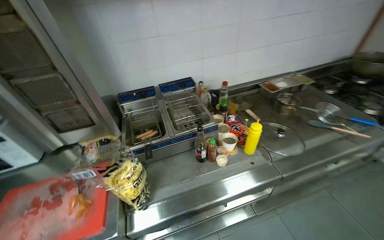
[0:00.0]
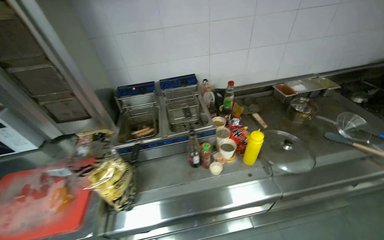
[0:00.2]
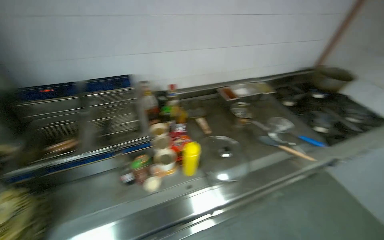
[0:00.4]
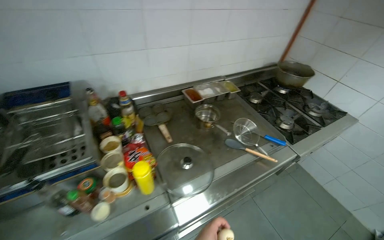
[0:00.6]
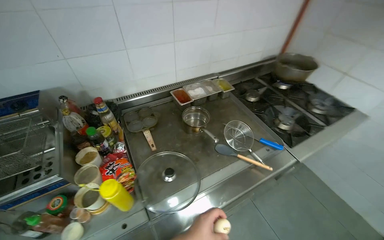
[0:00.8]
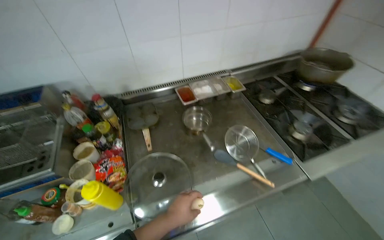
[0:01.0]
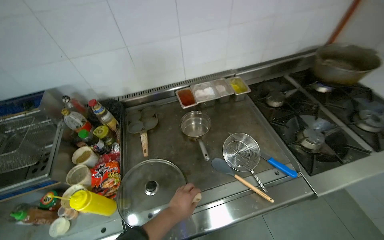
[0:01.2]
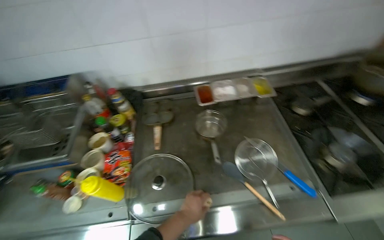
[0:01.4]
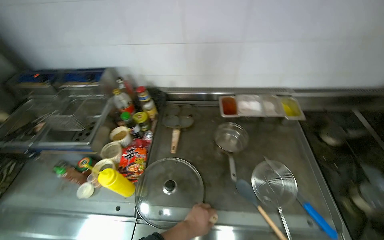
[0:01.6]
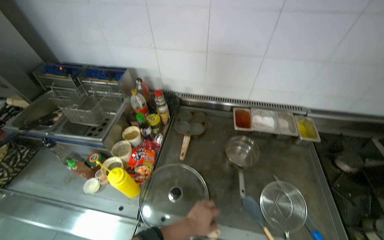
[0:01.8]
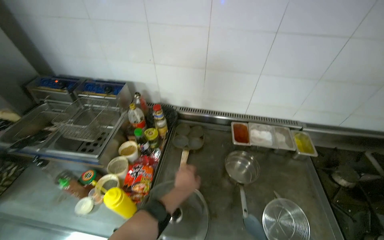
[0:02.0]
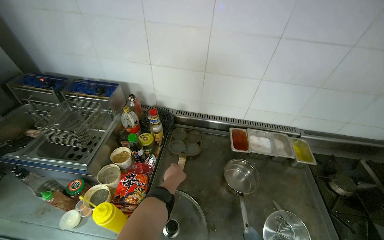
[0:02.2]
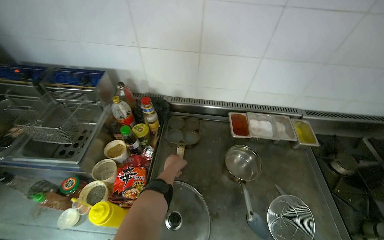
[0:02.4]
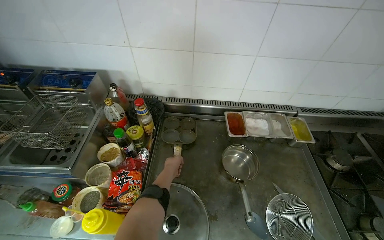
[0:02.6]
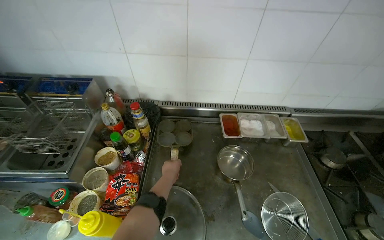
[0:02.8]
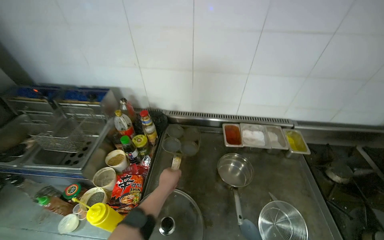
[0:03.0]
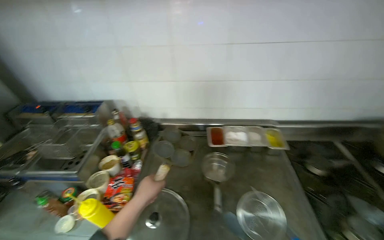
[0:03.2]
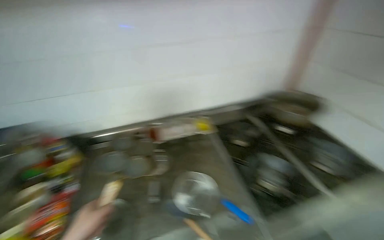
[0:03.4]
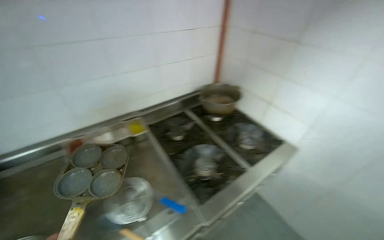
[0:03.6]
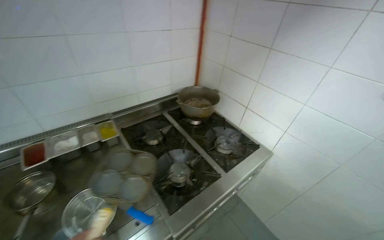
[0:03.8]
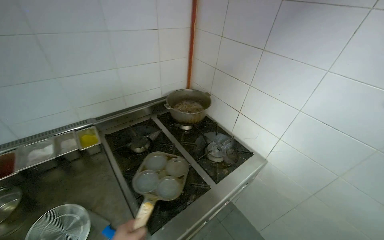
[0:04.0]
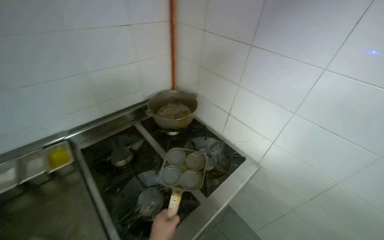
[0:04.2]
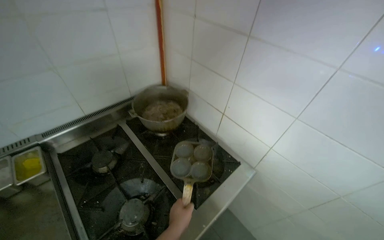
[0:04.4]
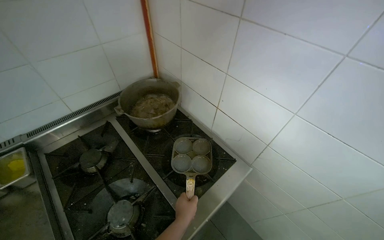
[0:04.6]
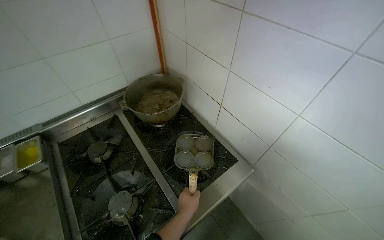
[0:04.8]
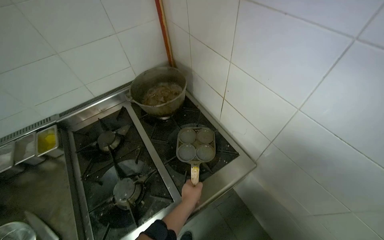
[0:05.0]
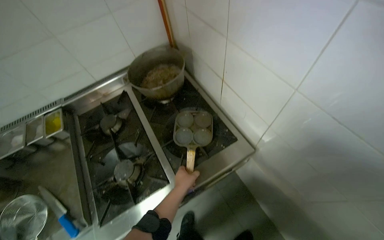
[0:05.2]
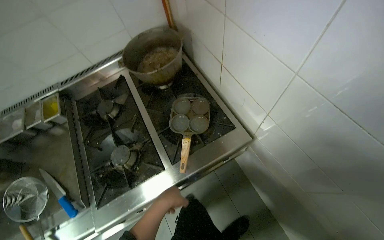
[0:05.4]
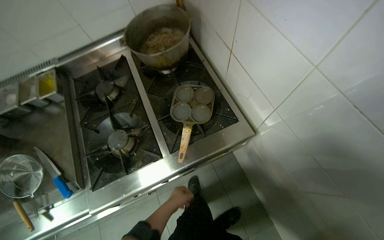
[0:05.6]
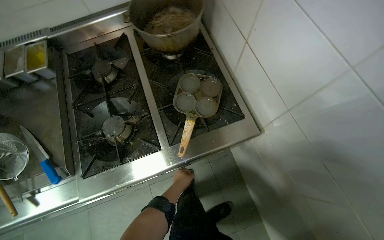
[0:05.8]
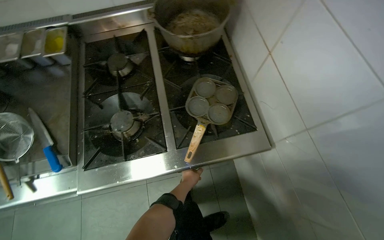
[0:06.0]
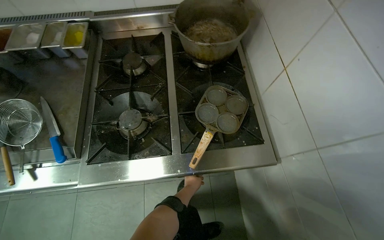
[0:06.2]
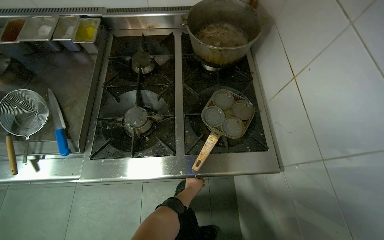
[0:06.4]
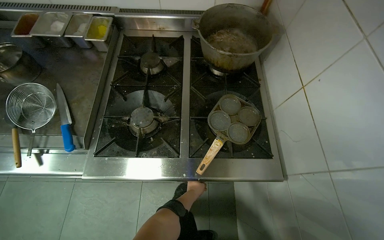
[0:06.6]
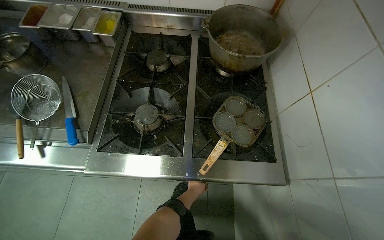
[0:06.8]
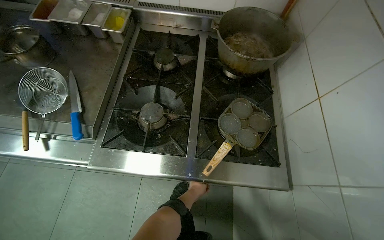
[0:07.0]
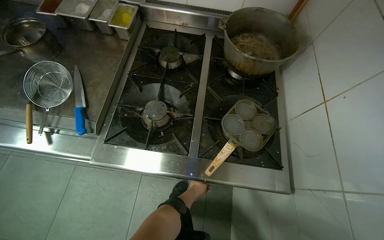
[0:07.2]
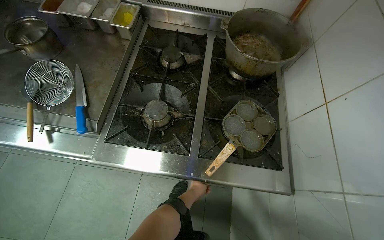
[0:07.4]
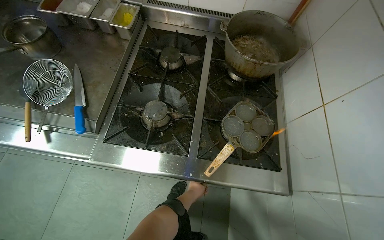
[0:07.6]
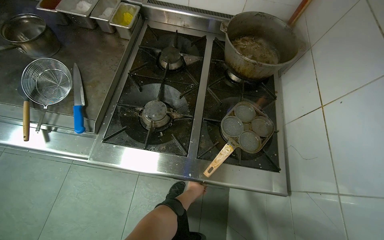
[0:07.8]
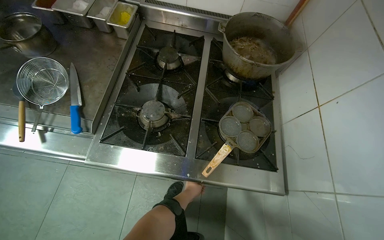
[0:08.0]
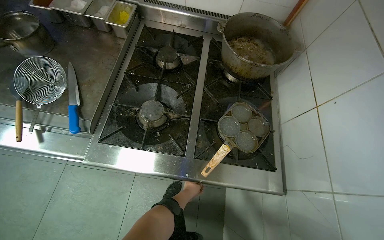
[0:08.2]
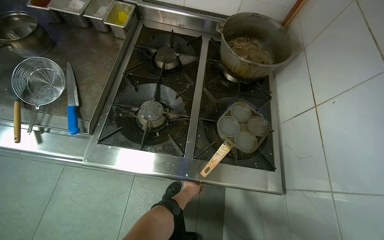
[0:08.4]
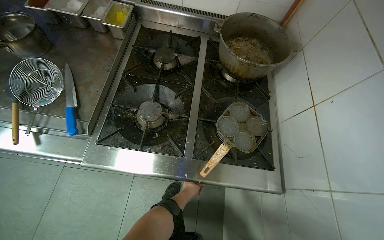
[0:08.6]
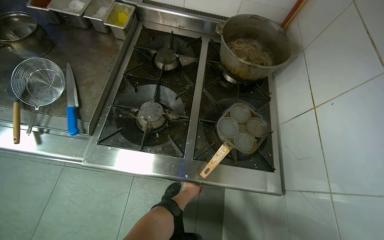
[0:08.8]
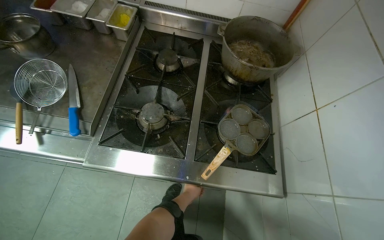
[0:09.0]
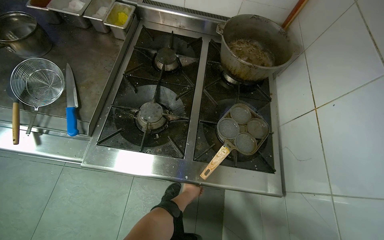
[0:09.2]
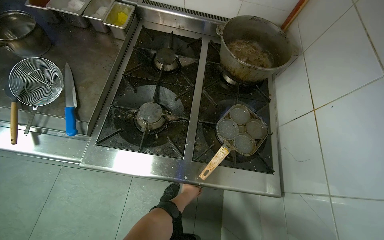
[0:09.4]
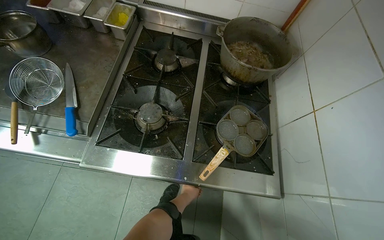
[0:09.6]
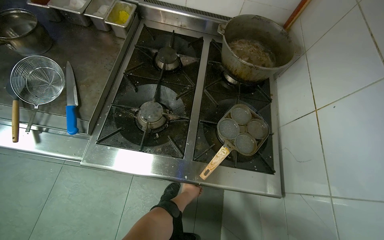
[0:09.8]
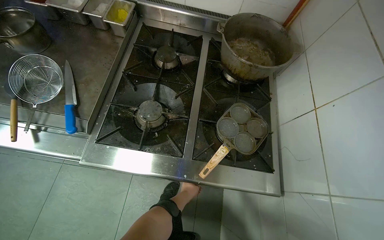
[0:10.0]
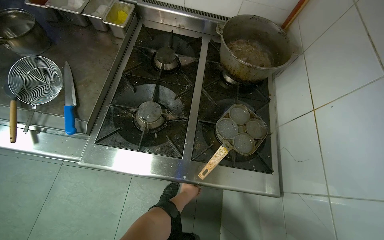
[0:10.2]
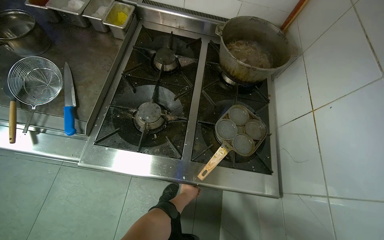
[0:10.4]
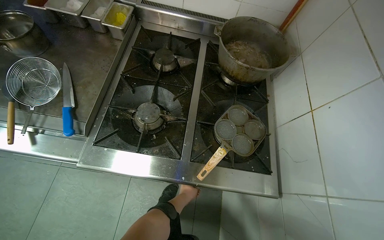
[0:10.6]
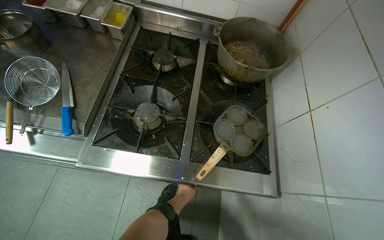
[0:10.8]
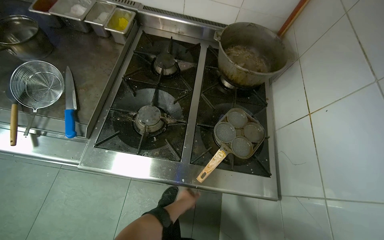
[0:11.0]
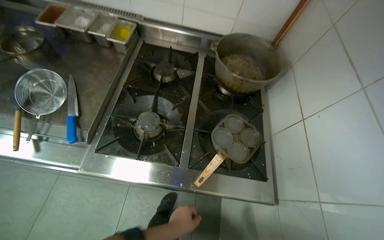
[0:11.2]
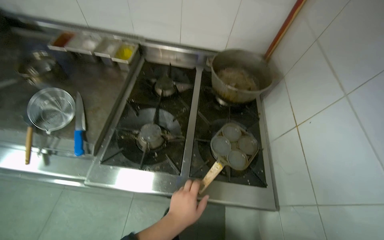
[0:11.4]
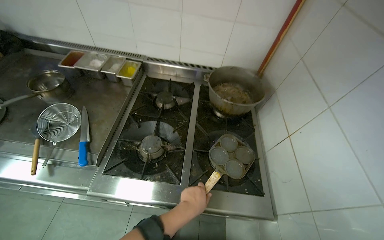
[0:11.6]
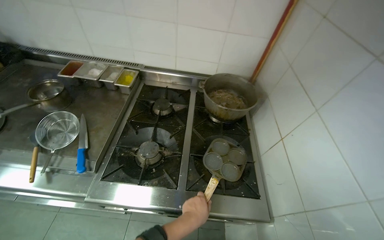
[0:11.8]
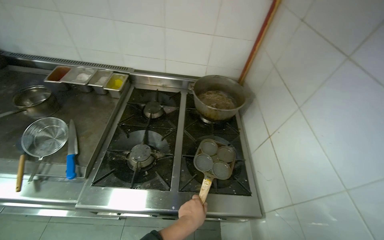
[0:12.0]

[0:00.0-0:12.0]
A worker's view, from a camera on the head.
Job: cooking food.
The whole recording: Cooking eggs on stove. The worker places a pan on the stove, adds oil, cracks multiple eggs into the pan, and adjusts the pan.
0.0 to 1.6 s: The head travels approximately 90 cm. The wearer looks some 25 degrees further to the left. The view tips downward by approximately 15 degrees.
1.6 to 3.0 s: The left hand travels up the picture by about 25 cm.
3.0 to 4.4 s: The head travels roughly 80 cm. The head rotates approximately 45 degrees to the right.
4.4 to 6.0 s: The wearer looks about 25 degrees further to the left. The view tilts about 25 degrees downward. The left hand is displaced farther from the camera by roughly 25 cm.
10.4 to 12.0 s: The view tips upward by approximately 15 degrees. The left hand travels nearer to the camera by about 30 cm.

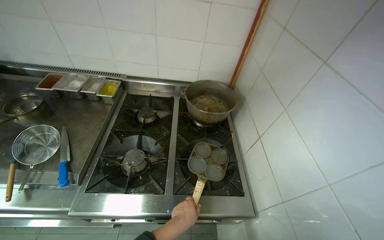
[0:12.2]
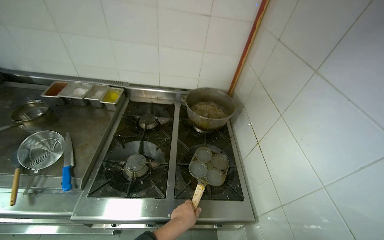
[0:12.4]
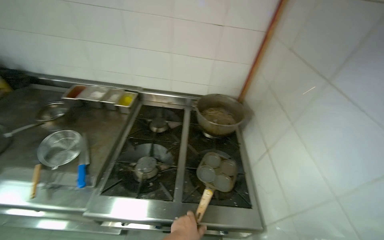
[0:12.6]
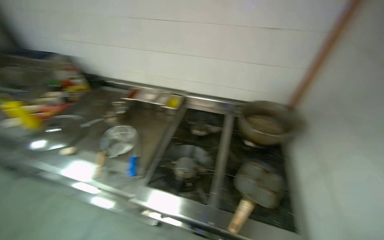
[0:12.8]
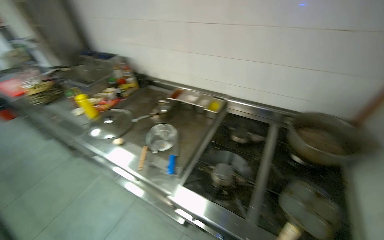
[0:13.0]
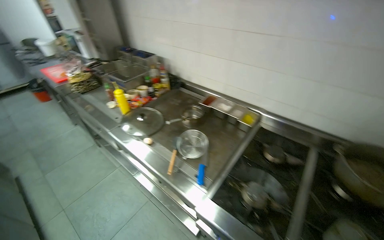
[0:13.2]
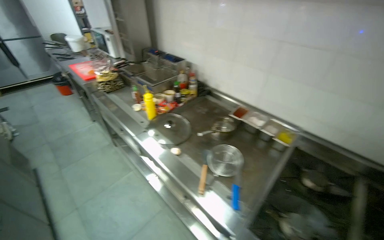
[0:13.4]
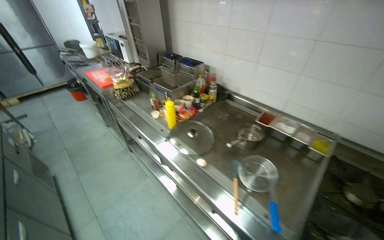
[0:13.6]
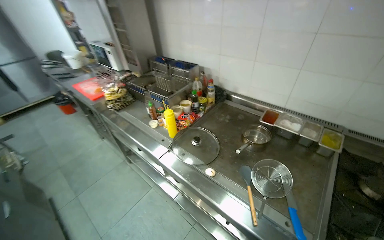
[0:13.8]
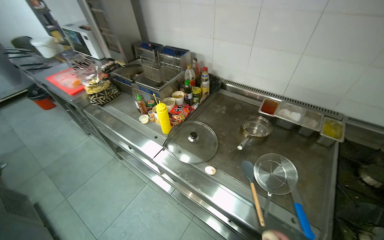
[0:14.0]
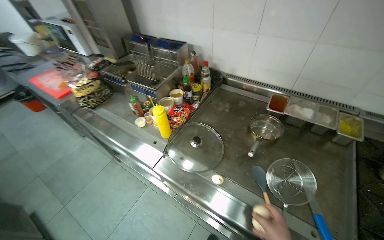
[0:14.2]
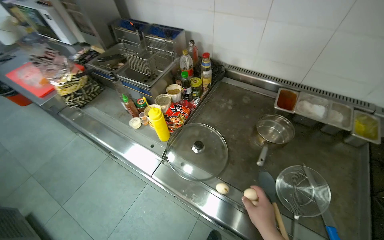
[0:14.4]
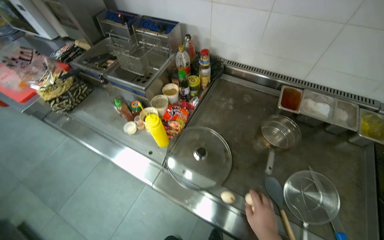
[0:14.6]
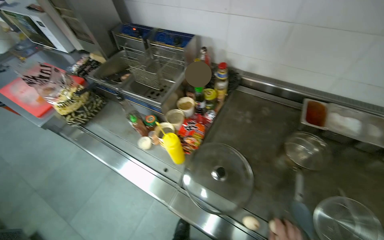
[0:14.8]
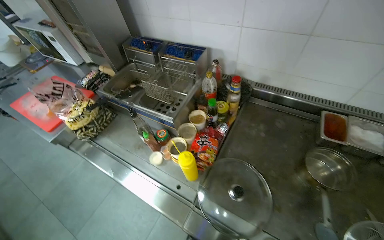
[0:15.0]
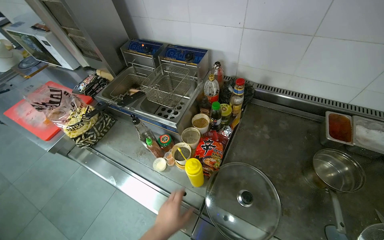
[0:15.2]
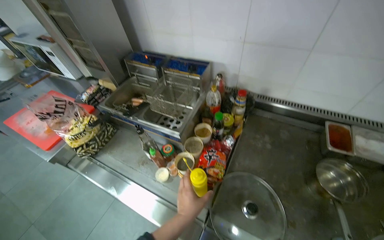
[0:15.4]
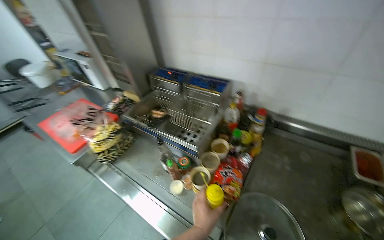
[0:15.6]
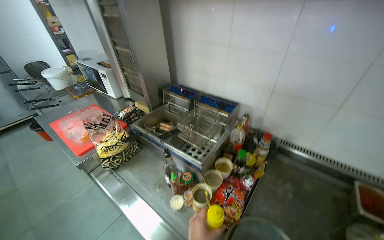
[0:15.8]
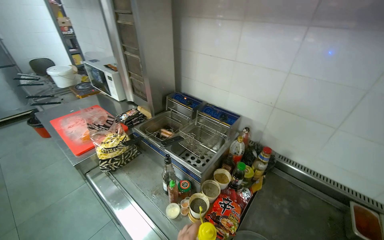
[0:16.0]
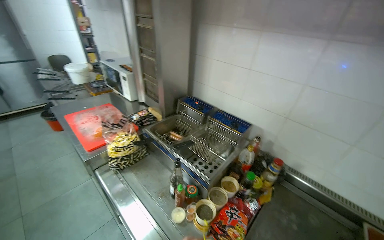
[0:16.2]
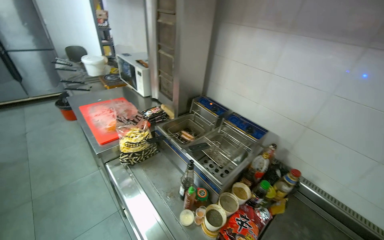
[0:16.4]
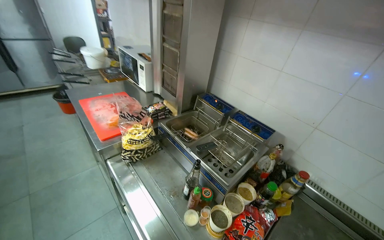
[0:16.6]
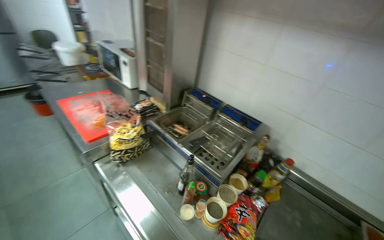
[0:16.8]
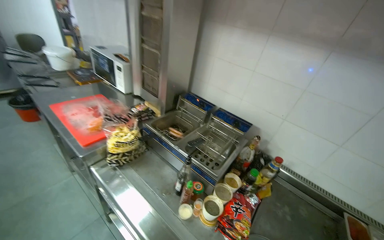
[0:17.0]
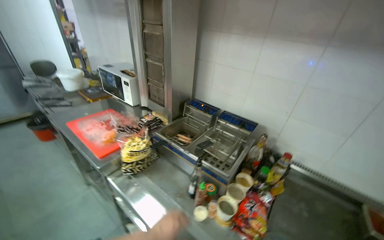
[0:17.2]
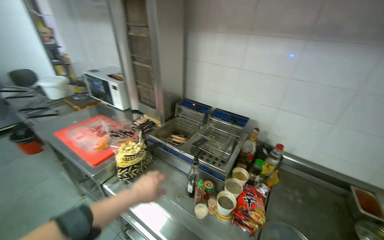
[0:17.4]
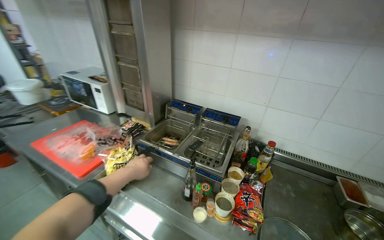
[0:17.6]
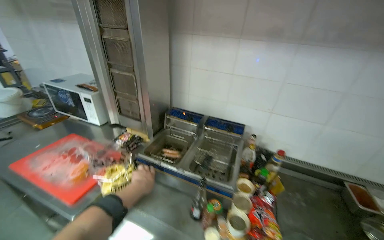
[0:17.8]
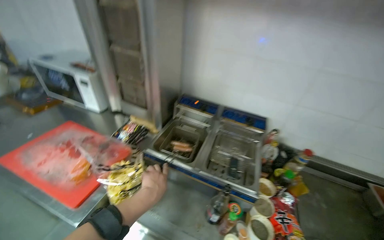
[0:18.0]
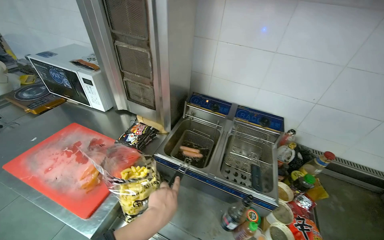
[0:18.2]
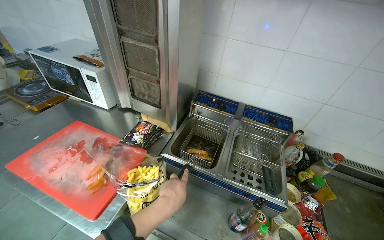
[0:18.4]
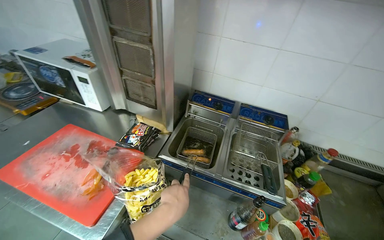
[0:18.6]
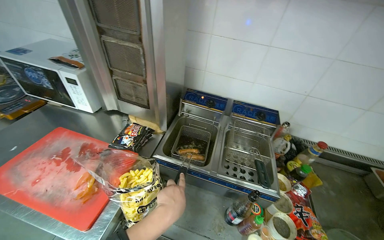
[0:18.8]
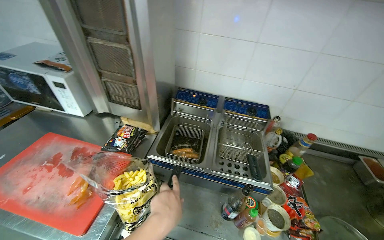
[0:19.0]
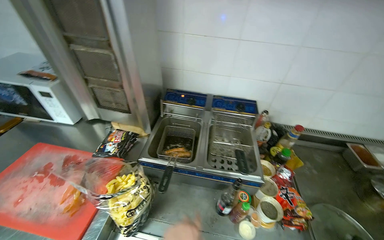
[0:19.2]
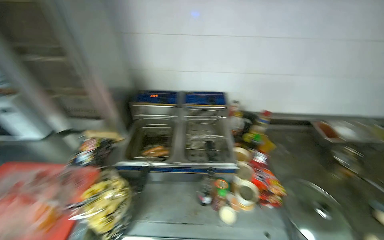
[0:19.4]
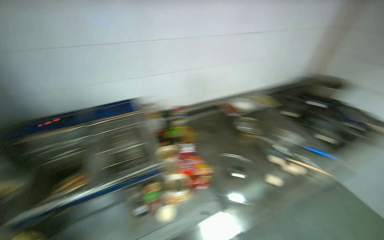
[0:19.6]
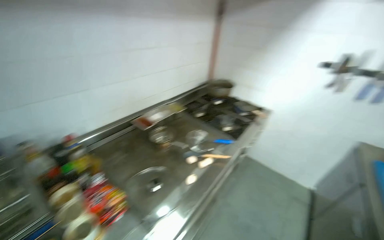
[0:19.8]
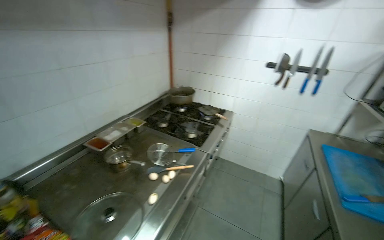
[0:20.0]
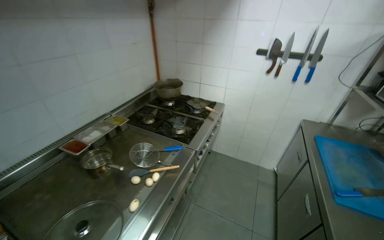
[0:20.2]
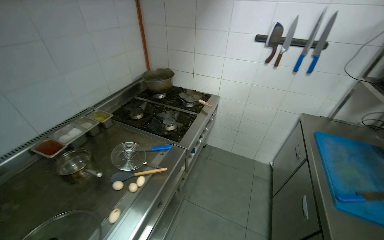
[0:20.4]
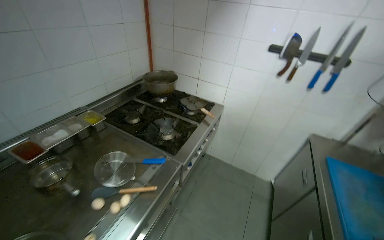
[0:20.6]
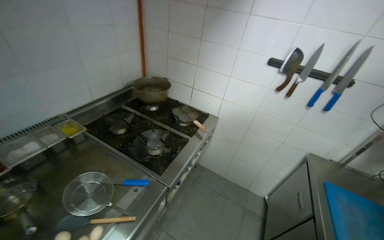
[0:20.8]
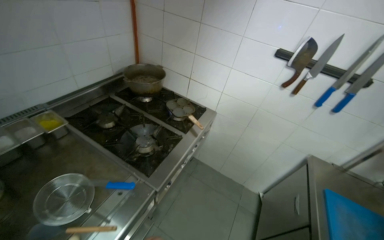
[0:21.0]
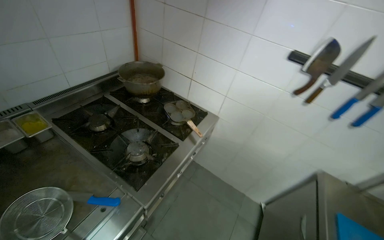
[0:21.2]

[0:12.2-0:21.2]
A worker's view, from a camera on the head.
Job: cooking food.
The whole recording: Cooking eggs on stove. The worker places a pan on the stove, adds oil, cracks multiple eggs into the pan, and adjusts the pan.
12.2 to 13.8 s: The camera is carried about 70 cm. The head turns to the left by approximately 40 degrees.
13.8 to 15.2 s: The head travels some 60 cm. The view tips downward by about 15 degrees.
15.2 to 16.6 s: The view tilts roughly 15 degrees upward. The scene turns roughly 25 degrees clockwise in the picture.
16.6 to 18.2 s: The wearer's head swings some 25 degrees to the right.
18.2 to 19.8 s: The camera travels some 40 cm. The wearer's head swings some 75 degrees to the right.
19.8 to 21.2 s: The camera is carried about 90 cm.
